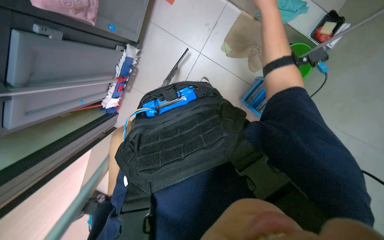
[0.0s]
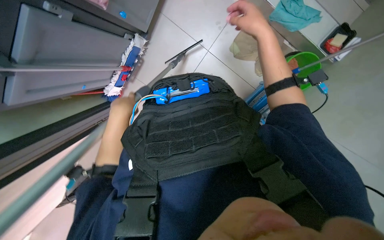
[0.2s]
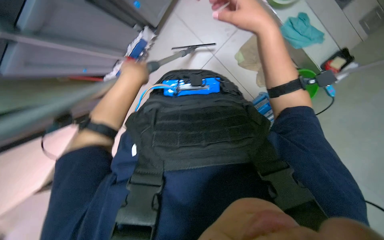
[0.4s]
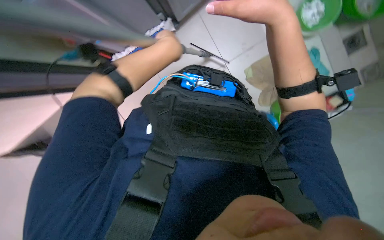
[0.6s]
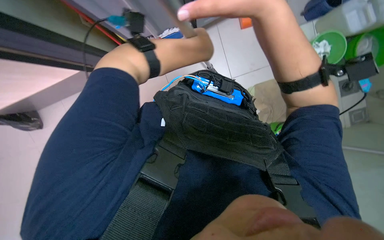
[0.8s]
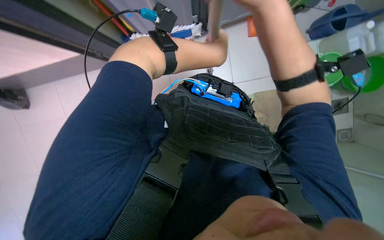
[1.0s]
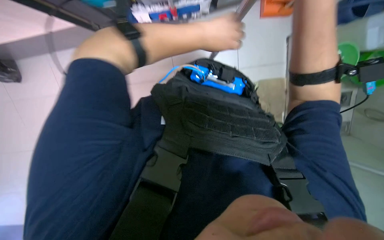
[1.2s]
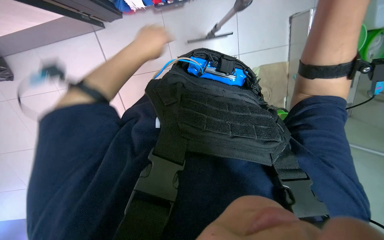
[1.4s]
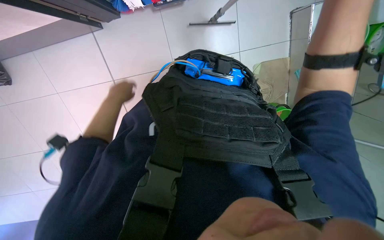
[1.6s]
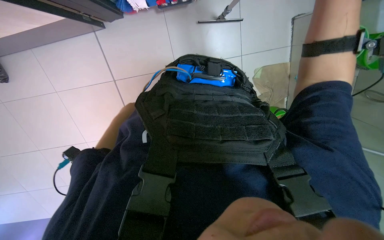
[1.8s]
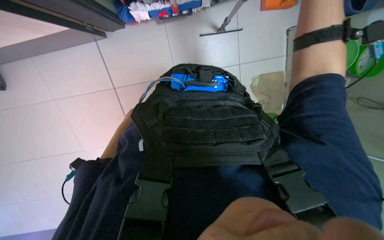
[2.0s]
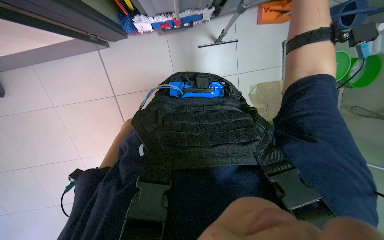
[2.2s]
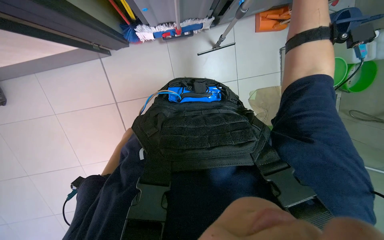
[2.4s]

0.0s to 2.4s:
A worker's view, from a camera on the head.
Job: cleaning windows.
The whole recording: Cleaning glass panels. The worker cleans the glass panels with a long pole tool and then wipes them with a cloth.
0.0s to 1.2s: The scene turns about 35 degrees clockwise in the picture.

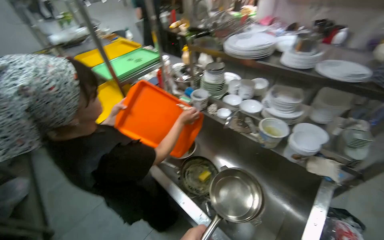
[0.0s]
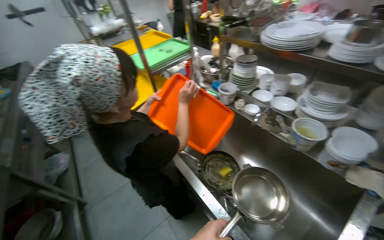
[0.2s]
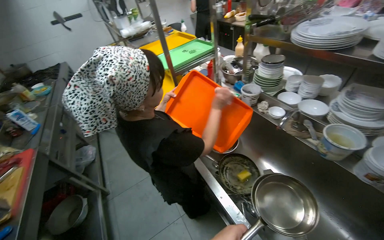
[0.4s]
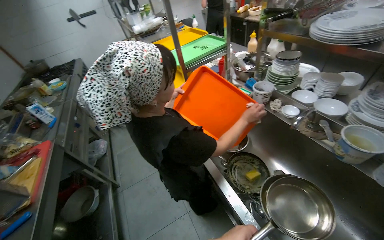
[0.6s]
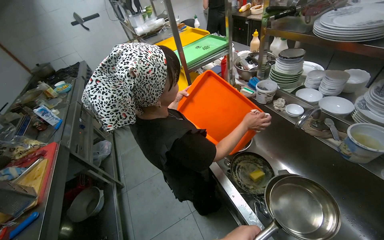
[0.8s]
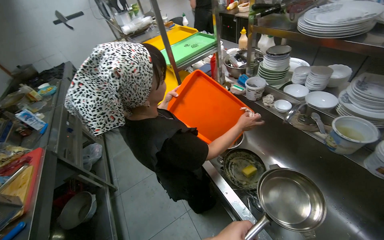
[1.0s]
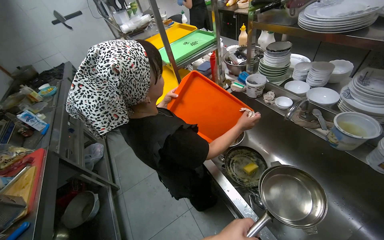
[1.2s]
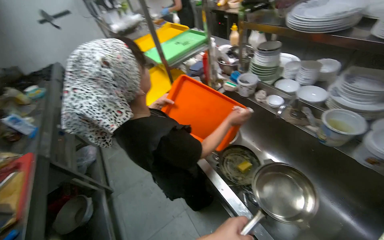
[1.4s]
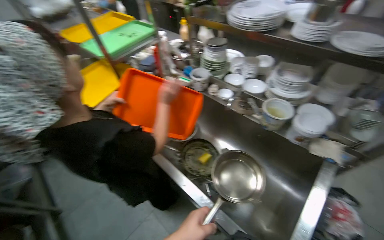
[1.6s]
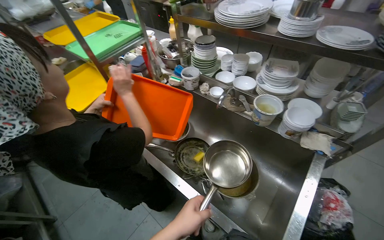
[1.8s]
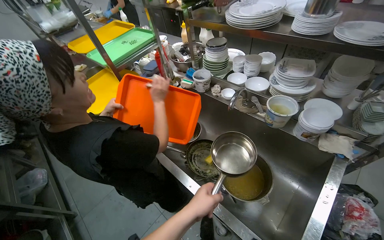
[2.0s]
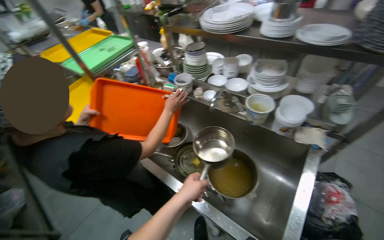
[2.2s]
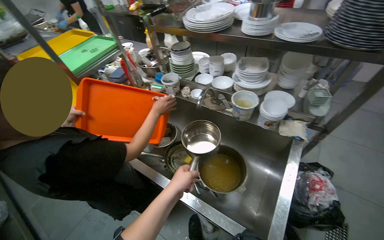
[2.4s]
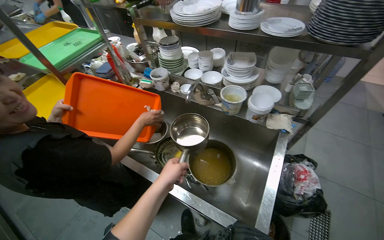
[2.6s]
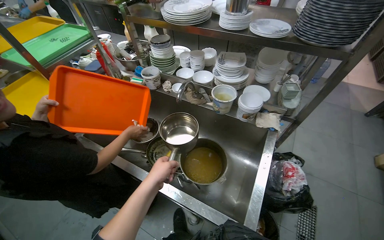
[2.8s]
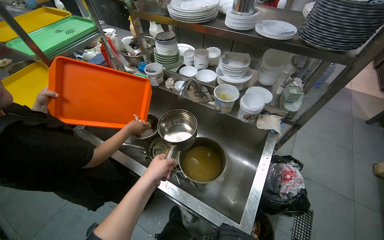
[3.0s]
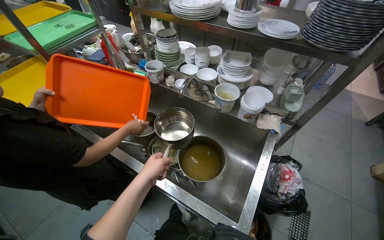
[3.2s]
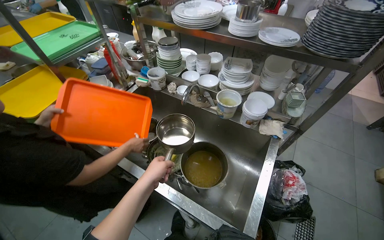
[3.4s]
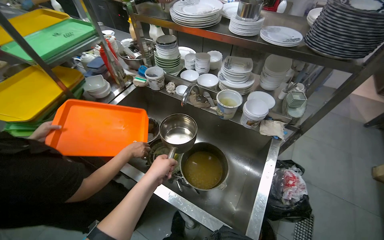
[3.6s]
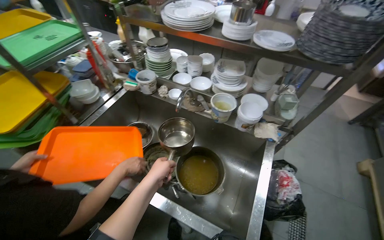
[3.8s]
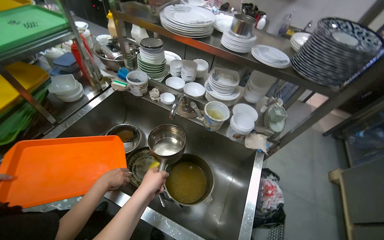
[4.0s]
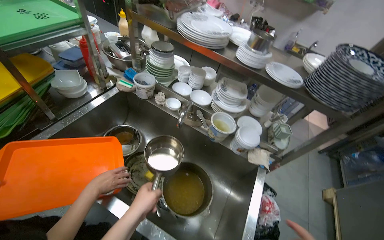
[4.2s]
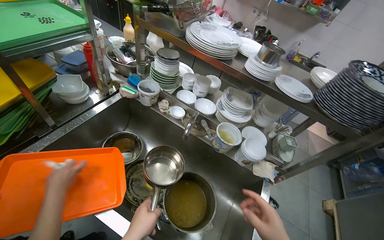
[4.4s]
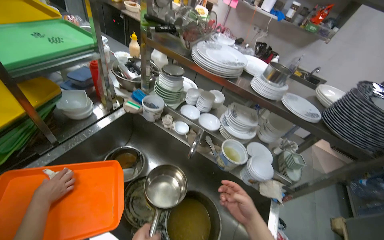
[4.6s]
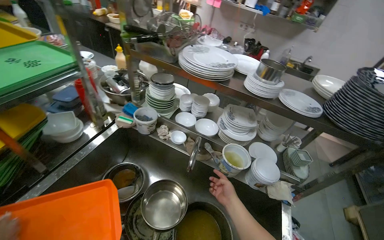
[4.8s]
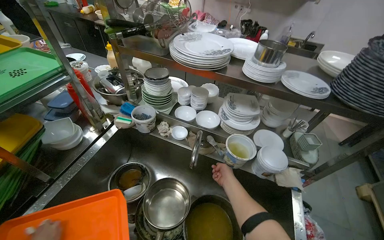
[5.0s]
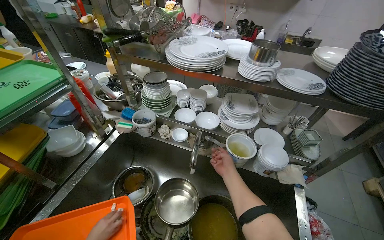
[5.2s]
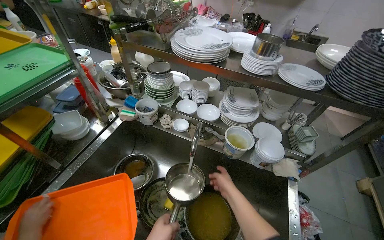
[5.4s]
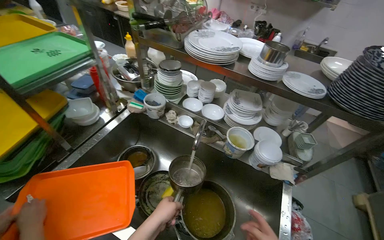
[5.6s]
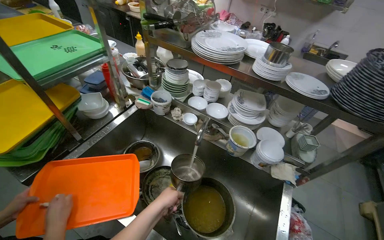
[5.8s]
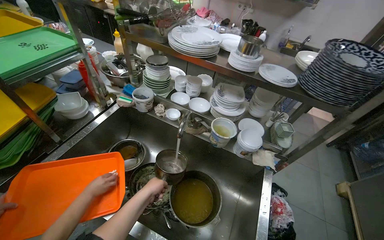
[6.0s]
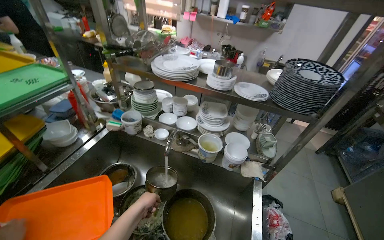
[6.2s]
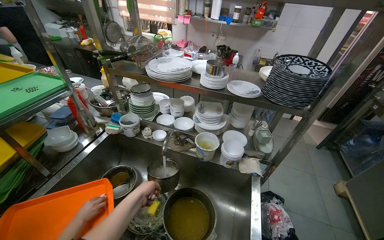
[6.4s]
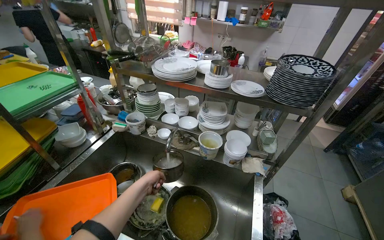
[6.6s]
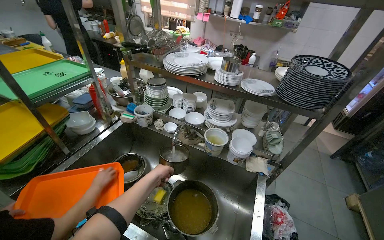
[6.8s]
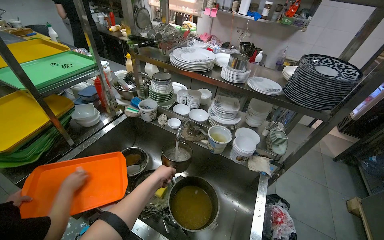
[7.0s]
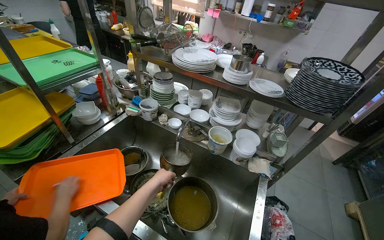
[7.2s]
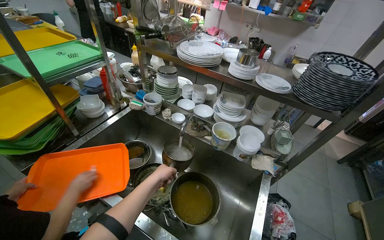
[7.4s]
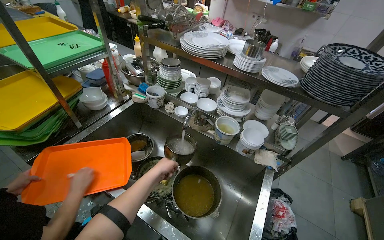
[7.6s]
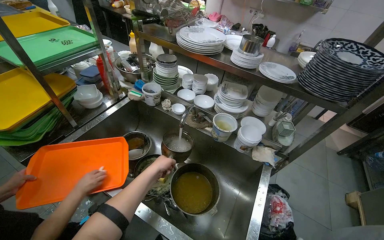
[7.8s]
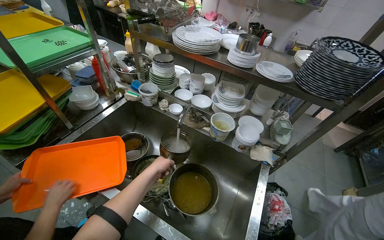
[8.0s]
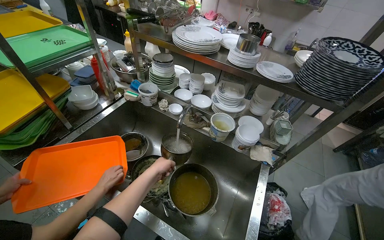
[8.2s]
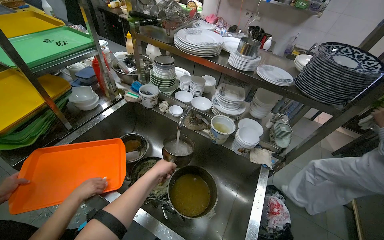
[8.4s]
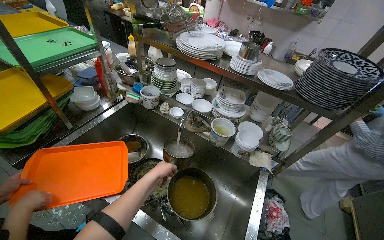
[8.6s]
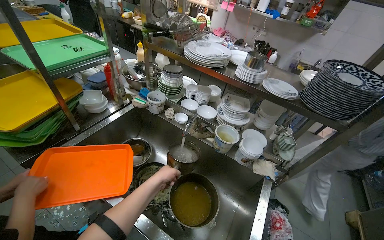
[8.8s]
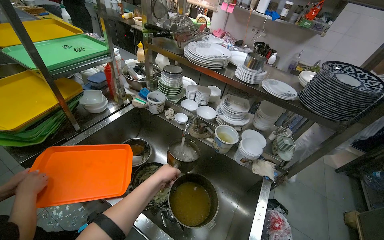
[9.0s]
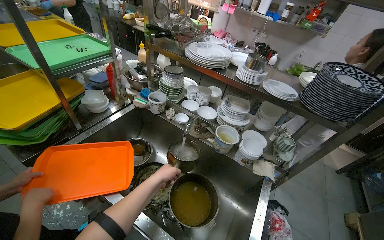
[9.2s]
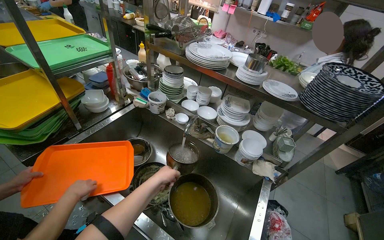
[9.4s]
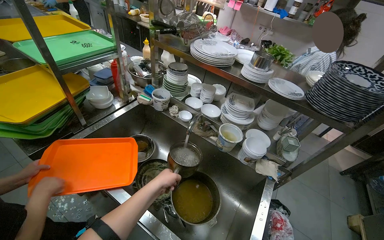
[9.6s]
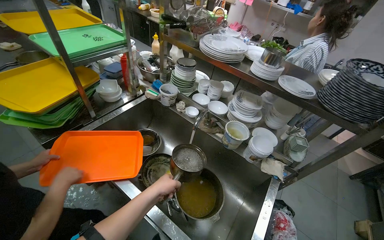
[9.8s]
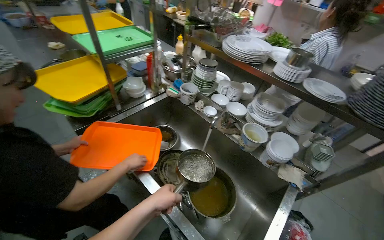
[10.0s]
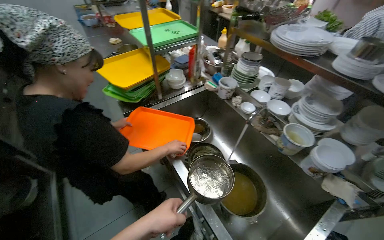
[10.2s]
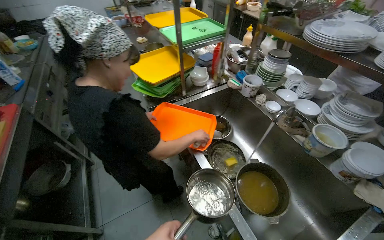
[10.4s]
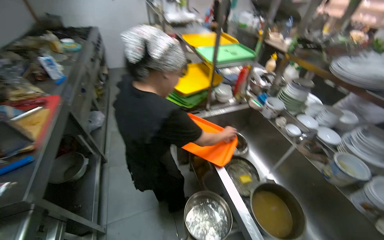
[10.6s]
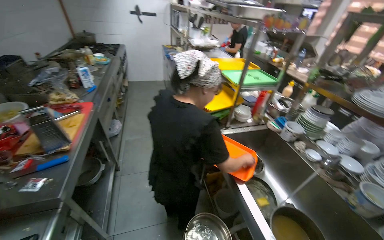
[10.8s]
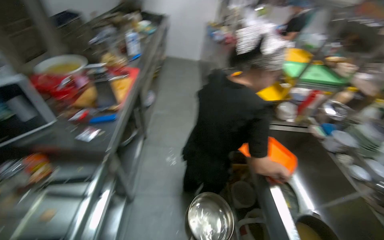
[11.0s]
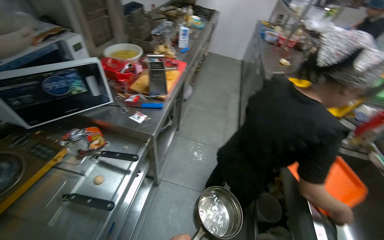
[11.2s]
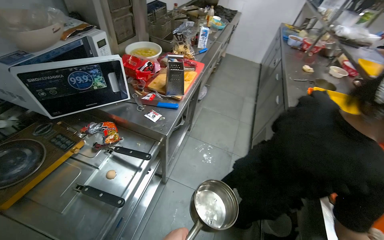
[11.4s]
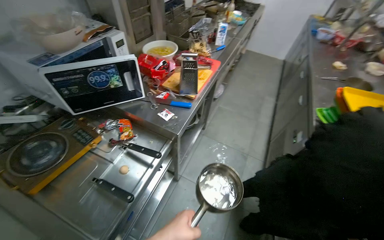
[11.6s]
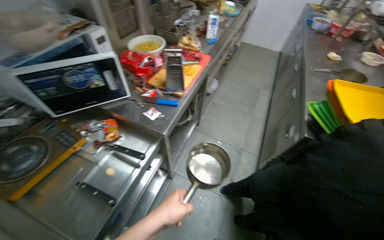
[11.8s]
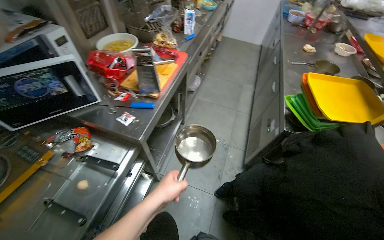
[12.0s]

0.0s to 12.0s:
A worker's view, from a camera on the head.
Job: preparing food.
The whole recording: Preparing pot for cooking. The worker places a pot in the sink, fills it with water, and puts it on the stove.
9.0s to 10.4s: The wearer's head swings approximately 35 degrees to the left.
10.4s to 12.0s: The camera travels about 40 cm. The head turns to the left by about 45 degrees.

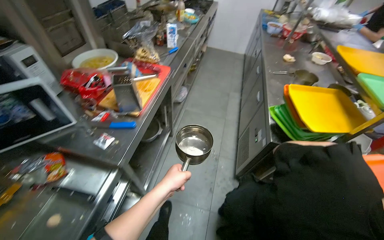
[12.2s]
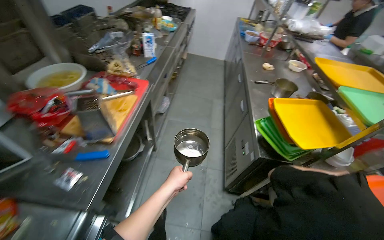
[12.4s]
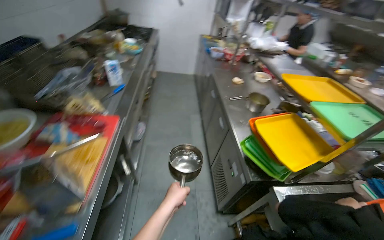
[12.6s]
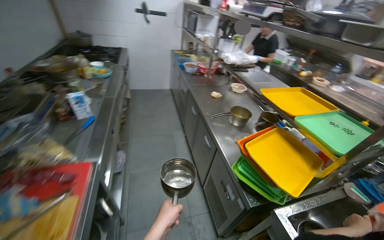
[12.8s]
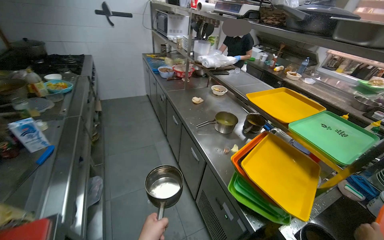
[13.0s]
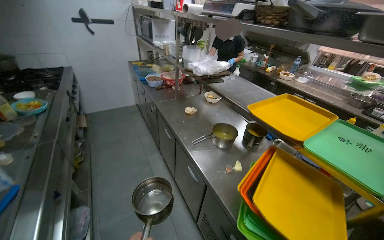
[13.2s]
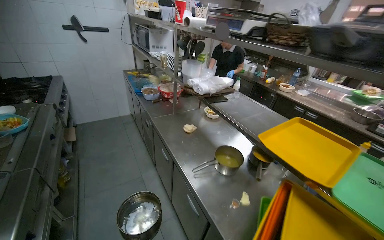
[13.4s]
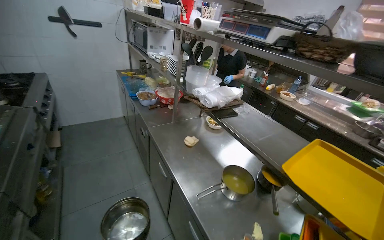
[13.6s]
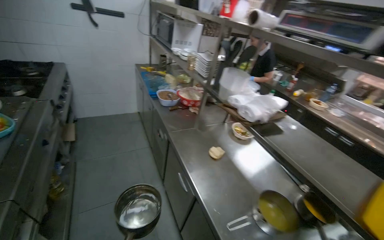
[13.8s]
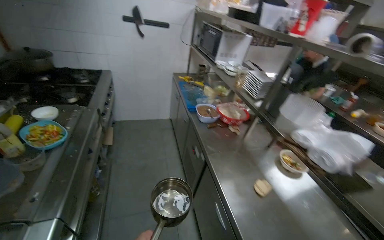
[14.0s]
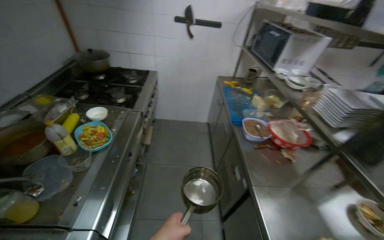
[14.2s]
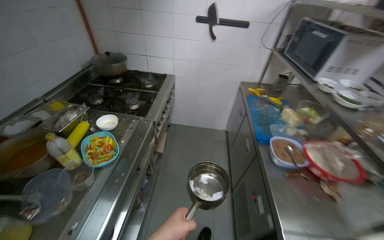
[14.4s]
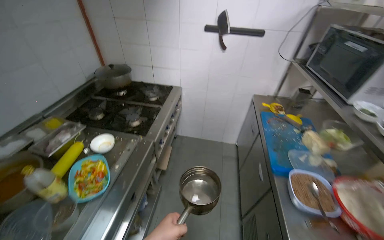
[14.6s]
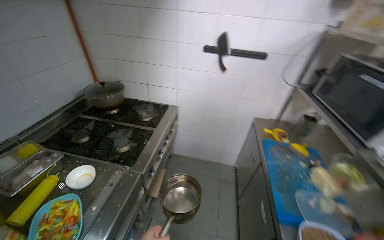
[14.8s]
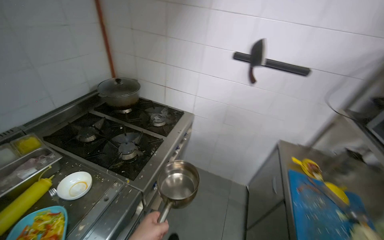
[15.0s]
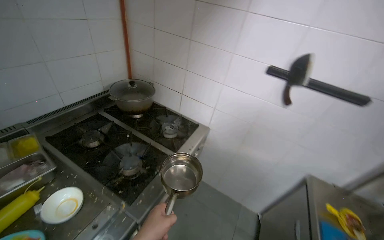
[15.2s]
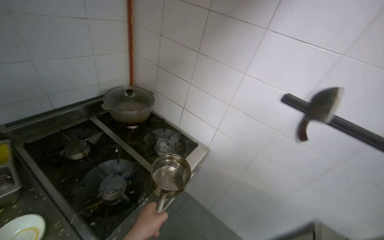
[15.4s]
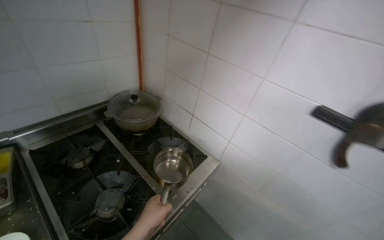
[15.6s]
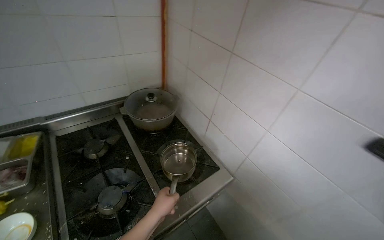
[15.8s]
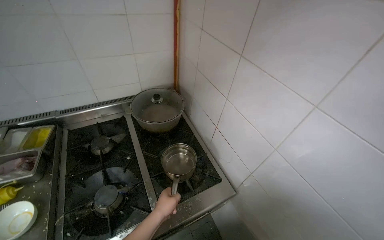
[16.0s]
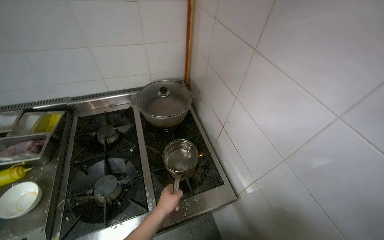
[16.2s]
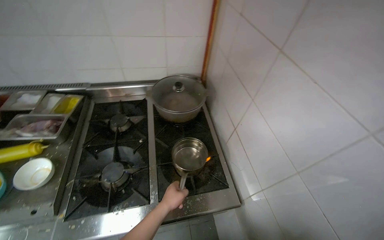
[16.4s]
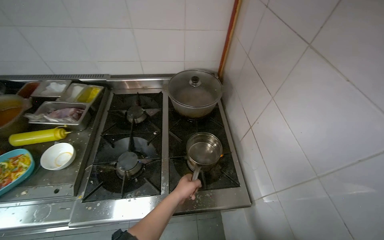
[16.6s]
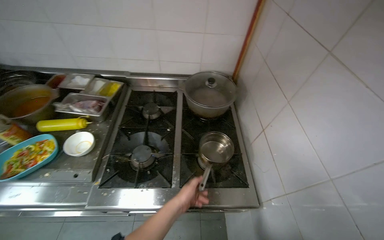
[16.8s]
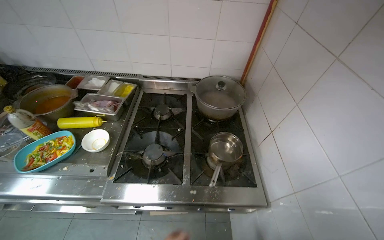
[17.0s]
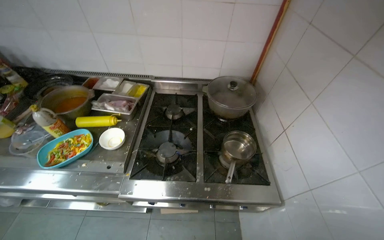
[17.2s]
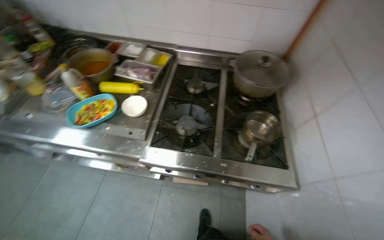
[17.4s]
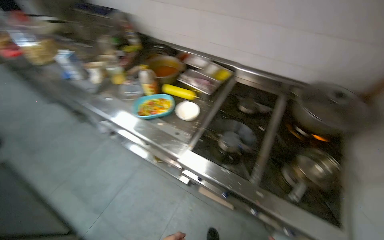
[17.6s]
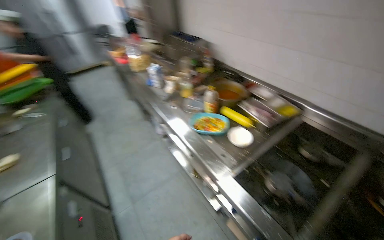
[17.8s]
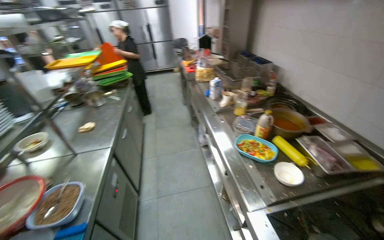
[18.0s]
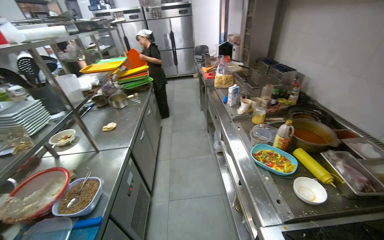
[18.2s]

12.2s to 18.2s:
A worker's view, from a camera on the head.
Job: preparing food.
The whole recording: Preparing pot for cooking. The worker places a pot in the sink, fills it with water, and puts it on the stove.
12.2s to 13.8s: The camera travels roughly 1.5 m. The wearer's head swings roughly 40 degrees to the right.
13.8s to 15.2s: The camera is carried roughly 1.5 m. The wearer looks some 55 degrees further to the left.
15.2s to 16.6s: The head travels roughly 60 cm. The wearer looks approximately 55 degrees further to the left.
16.6s to 18.2s: The head turns to the left by about 90 degrees. The wearer looks roughly 15 degrees further upward.
